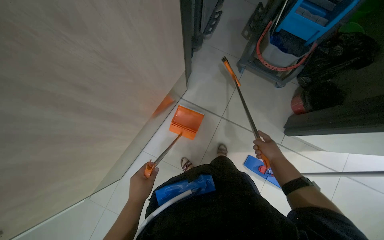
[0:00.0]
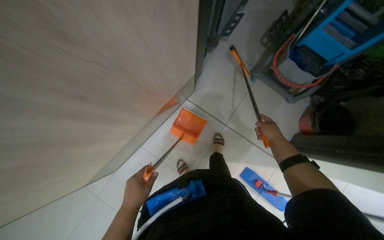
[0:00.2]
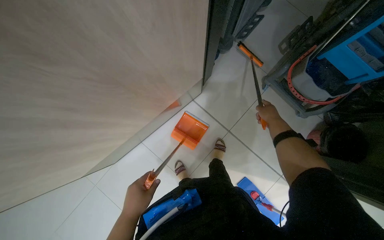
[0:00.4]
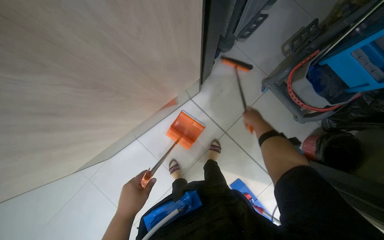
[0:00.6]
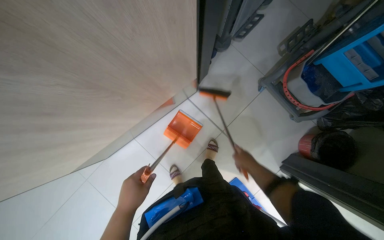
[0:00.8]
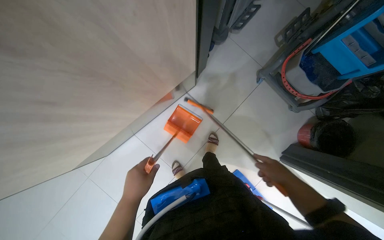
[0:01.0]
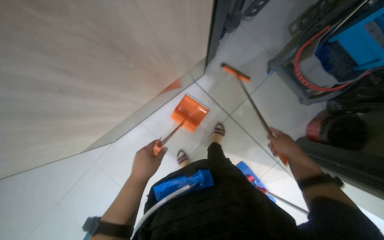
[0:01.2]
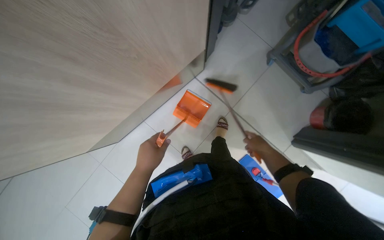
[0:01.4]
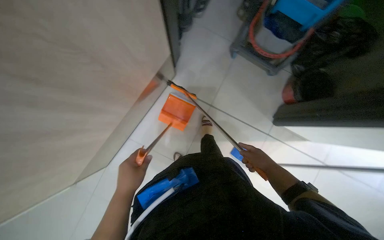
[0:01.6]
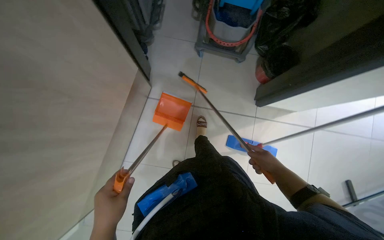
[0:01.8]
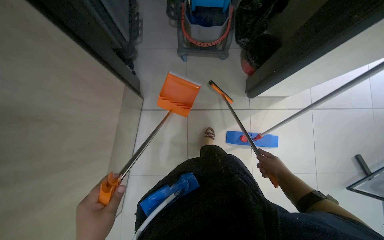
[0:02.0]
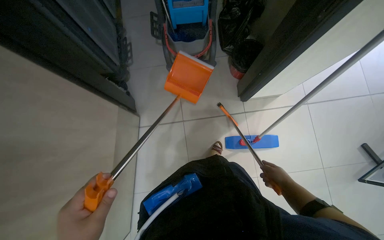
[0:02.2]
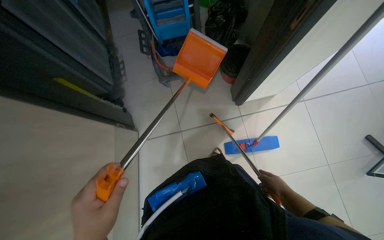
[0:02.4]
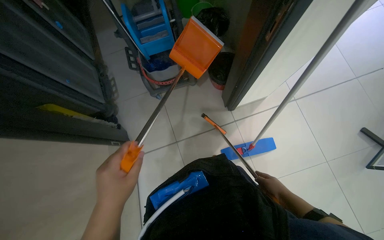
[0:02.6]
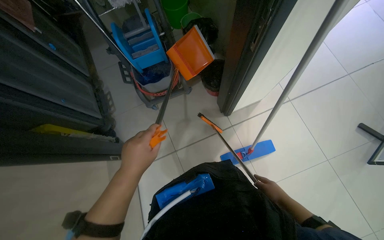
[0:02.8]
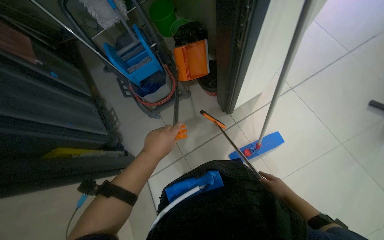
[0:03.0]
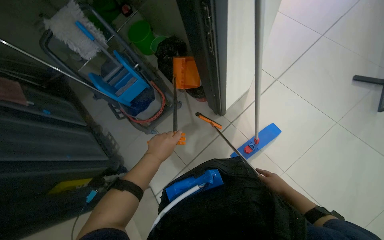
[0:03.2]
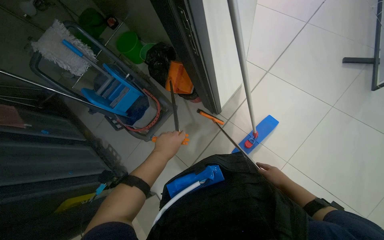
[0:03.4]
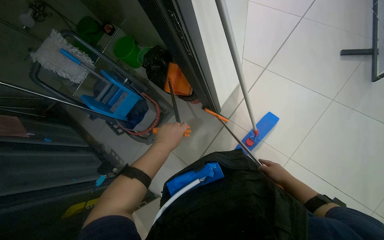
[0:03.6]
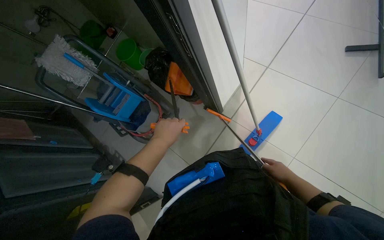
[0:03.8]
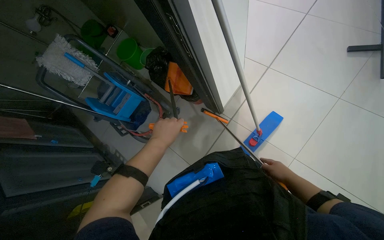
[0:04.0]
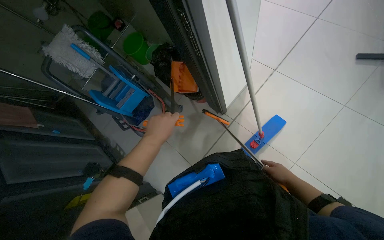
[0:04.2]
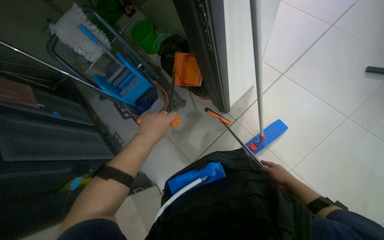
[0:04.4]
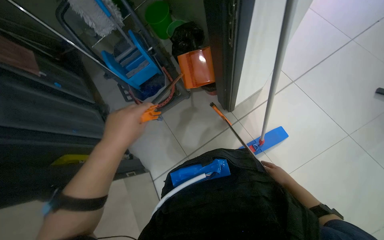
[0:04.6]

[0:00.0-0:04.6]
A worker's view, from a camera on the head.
Job: sweeping floor.
The whole recording: Sweeping office floor. The worker sweeps the tiled floor with a broom and dustpan.
0:00.0 to 0:01.6: The left hand is displaced up the picture by some 10 cm; the right hand moves about 35 cm up the picture and comes back.
0:01.6 to 0:03.0: The camera travels some 40 cm. The wearer looks about 15 degrees further upward. The scene rotates counterclockwise by approximately 60 degrees.
0:03.0 to 0:04.6: The left hand goes about 10 cm nearer to the camera.

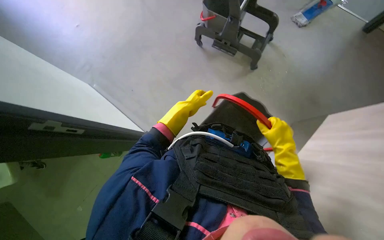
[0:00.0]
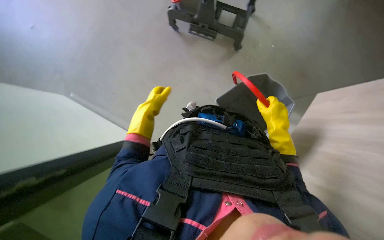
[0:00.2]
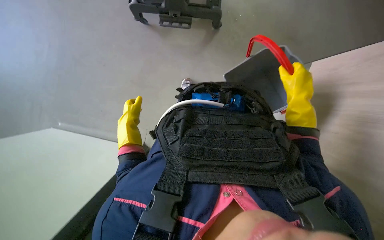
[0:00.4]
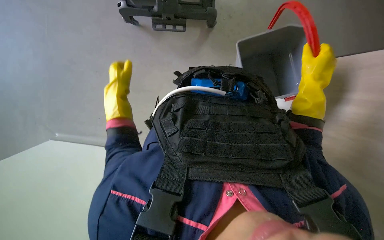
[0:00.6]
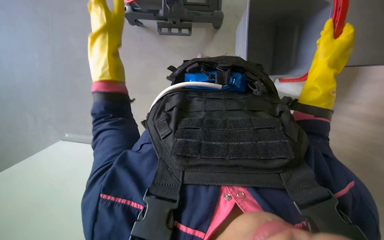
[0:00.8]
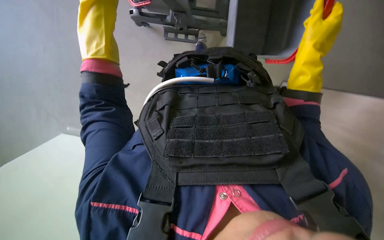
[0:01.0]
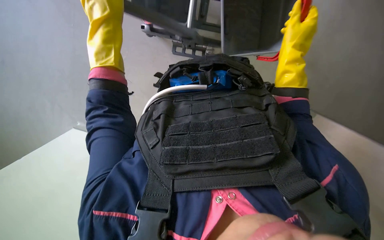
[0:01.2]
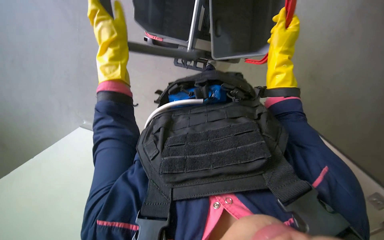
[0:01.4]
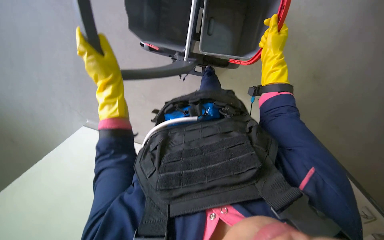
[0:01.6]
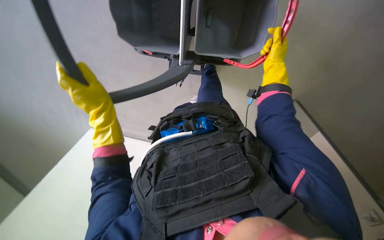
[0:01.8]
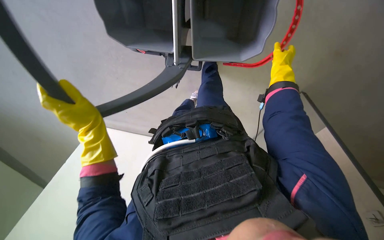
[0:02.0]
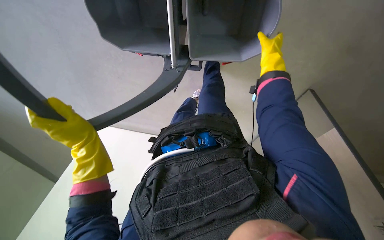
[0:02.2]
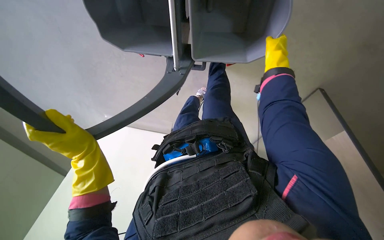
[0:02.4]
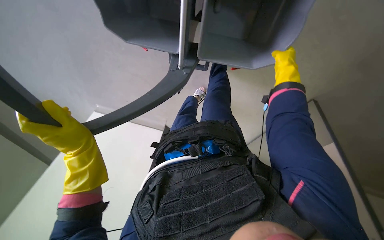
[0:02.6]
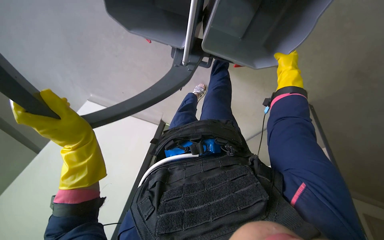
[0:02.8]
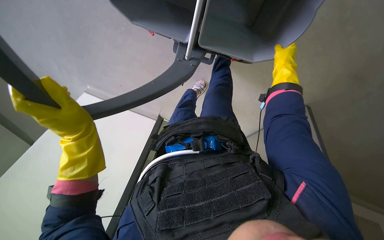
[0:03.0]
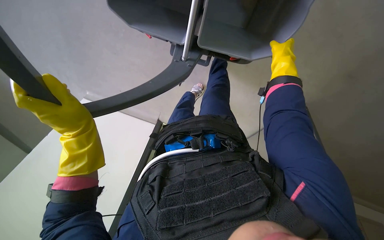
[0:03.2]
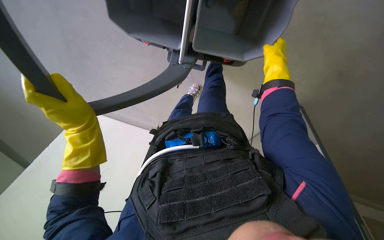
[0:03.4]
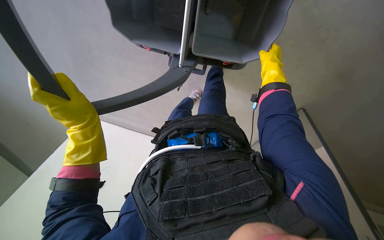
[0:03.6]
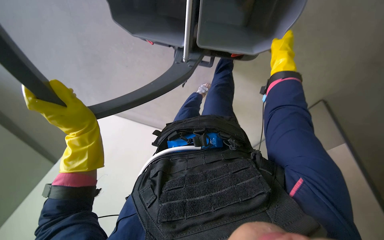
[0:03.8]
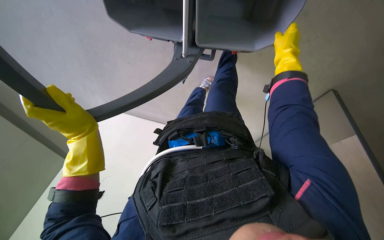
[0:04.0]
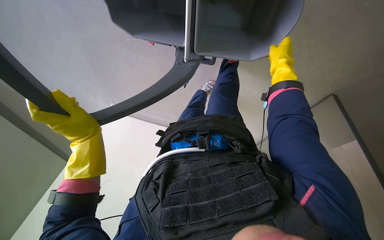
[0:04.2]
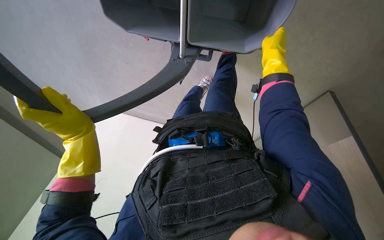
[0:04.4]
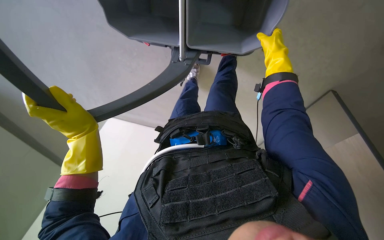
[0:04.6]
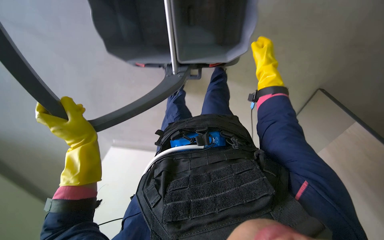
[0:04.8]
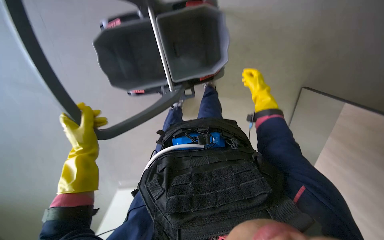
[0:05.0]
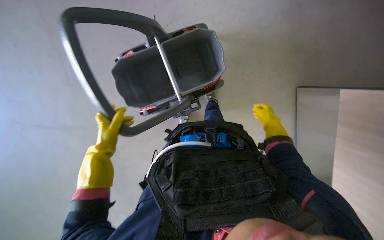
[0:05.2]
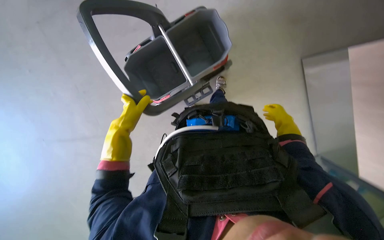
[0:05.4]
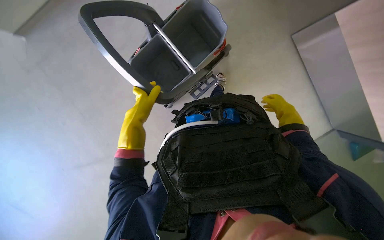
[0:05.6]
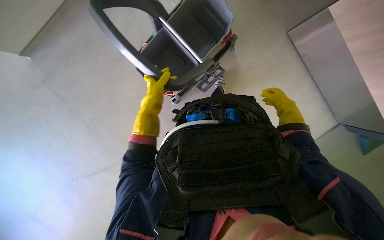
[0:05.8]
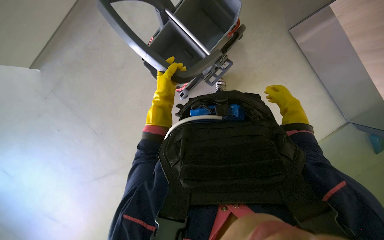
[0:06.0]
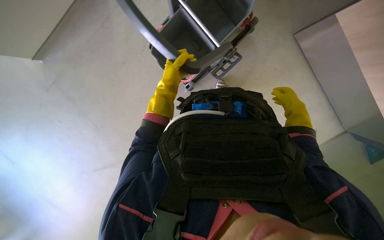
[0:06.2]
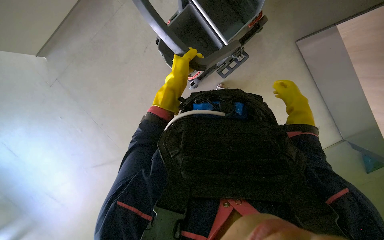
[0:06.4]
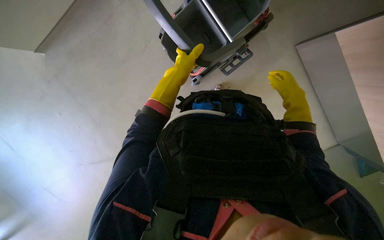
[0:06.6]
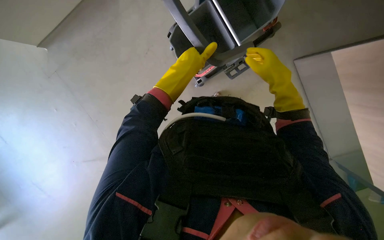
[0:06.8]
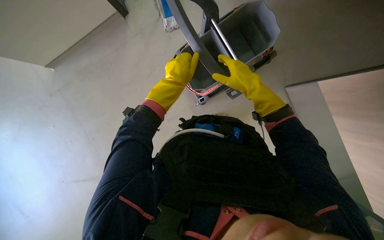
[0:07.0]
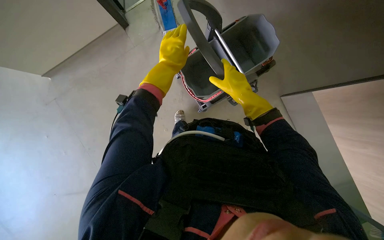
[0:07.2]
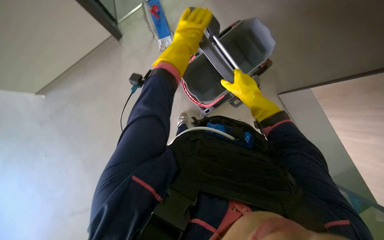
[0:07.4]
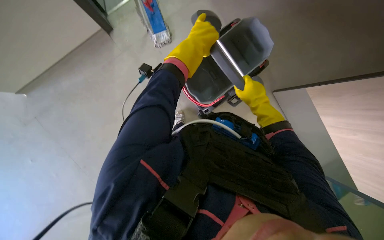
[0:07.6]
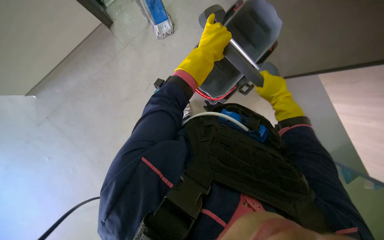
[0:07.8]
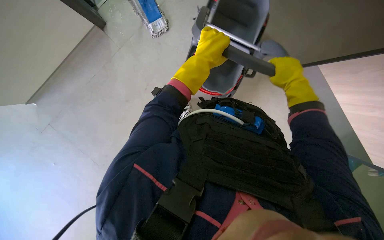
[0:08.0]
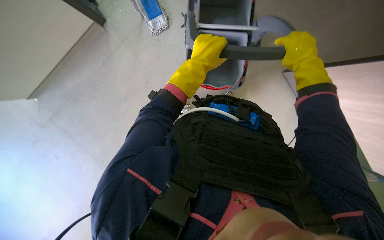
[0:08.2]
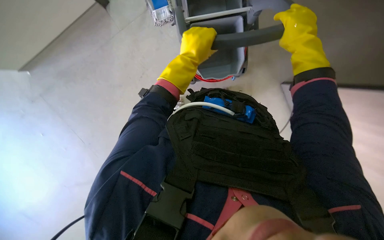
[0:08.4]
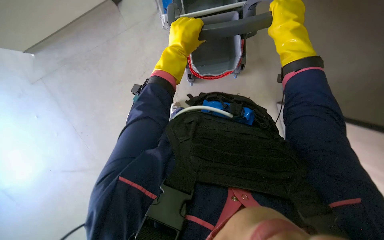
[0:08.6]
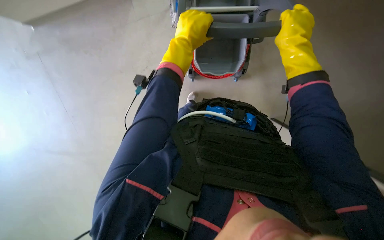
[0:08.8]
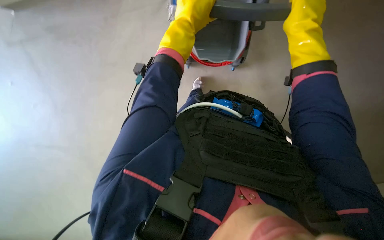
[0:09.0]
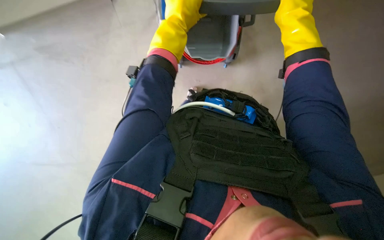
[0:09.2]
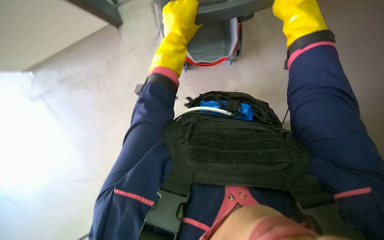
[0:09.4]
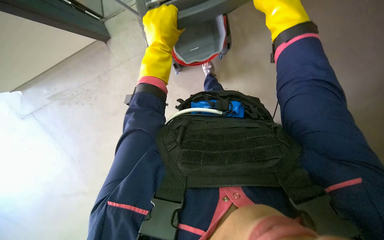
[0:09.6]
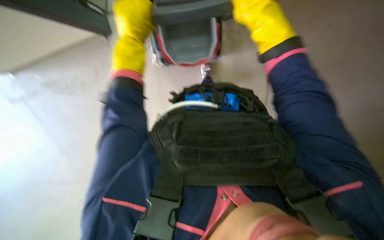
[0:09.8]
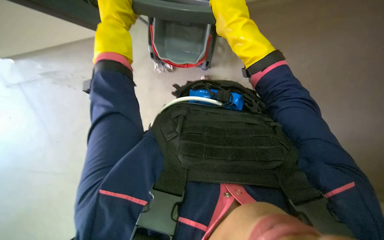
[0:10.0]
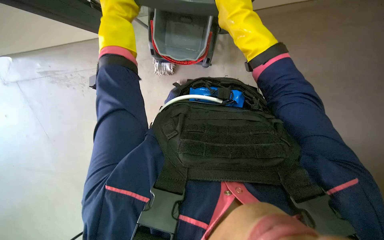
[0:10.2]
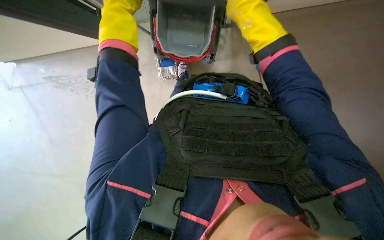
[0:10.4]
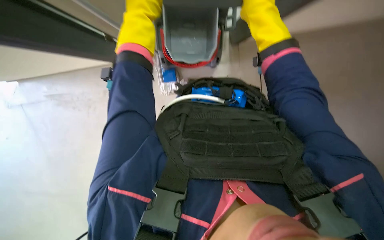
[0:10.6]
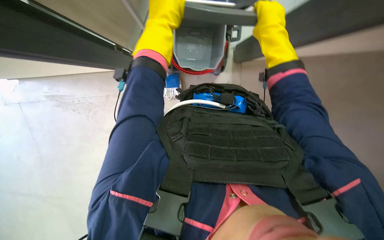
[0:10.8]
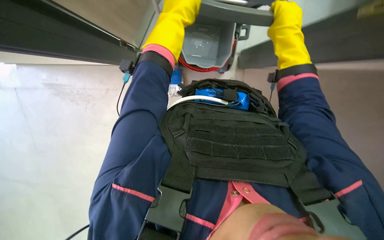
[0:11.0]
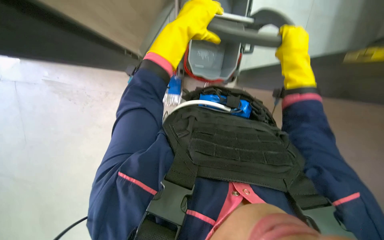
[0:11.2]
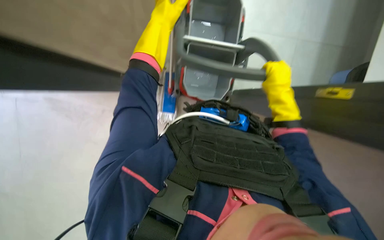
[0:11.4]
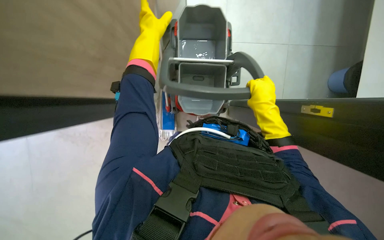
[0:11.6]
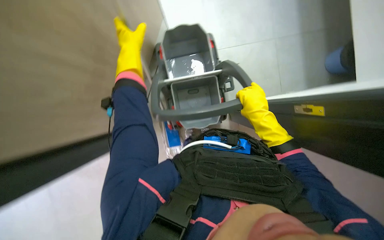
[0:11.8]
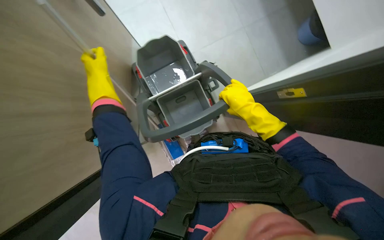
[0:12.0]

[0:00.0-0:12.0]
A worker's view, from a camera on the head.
Job: organizing items.
The whole recording: Organizing cleaning cart. The worker organizes the cleaning cart, including the mop and trash bag.
0:00.0 to 0:01.6: The view tips upward by roughly 10 degrees. The left hand travels nearer to the camera by some 15 cm, while the right hand shifts some 30 cm up the picture.
0:01.6 to 0:03.0: The right hand moves some 15 cm farther from the camera and comes back.
0:03.0 to 0:04.4: The hands are busy where they are.
0:04.4 to 0:06.0: The left hand travels farther from the camera and up the picture by some 25 cm. Meanwhile the right hand is displaced down the picture and farther from the camera by about 20 cm.
0:06.0 to 0:07.6: The left hand moves nearer to the camera, approximately 15 cm, while the right hand travels to the left by roughly 20 cm.
0:07.6 to 0:09.0: The right hand shifts roughly 15 cm up the picture and nearer to the camera.
0:09.0 to 0:10.4: The right hand goes about 10 cm to the left.
0:10.4 to 0:12.0: The camera pitches upward, by some 30 degrees.

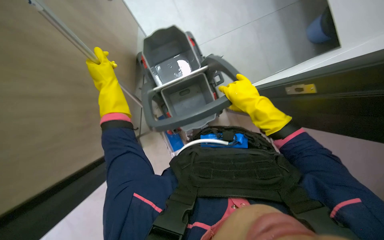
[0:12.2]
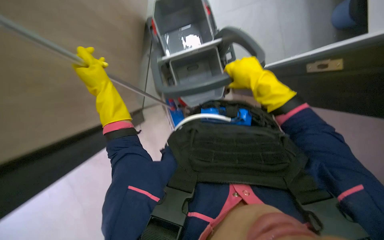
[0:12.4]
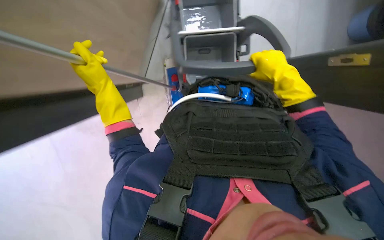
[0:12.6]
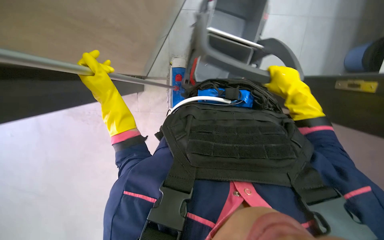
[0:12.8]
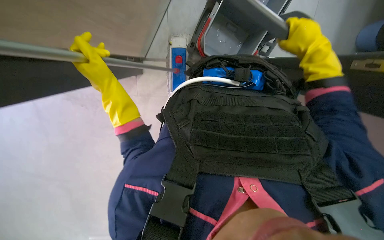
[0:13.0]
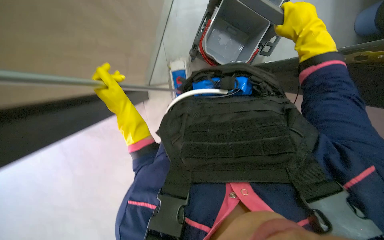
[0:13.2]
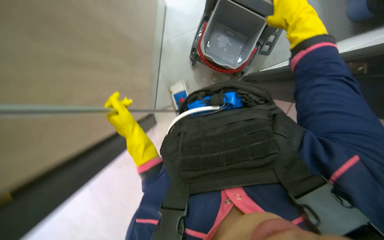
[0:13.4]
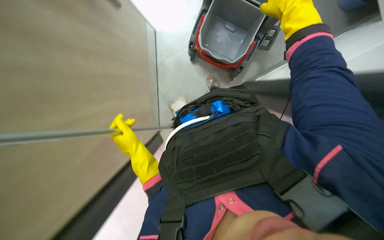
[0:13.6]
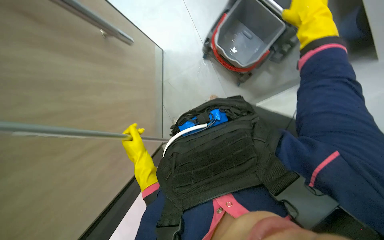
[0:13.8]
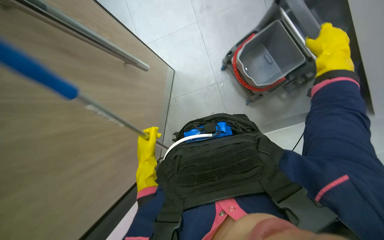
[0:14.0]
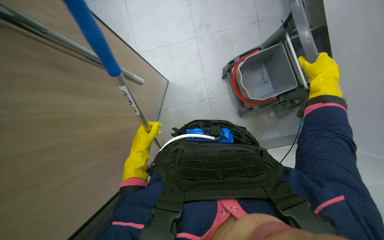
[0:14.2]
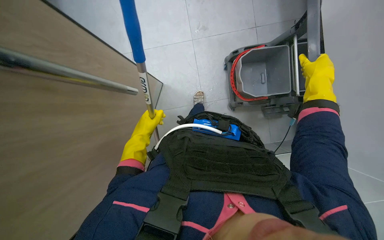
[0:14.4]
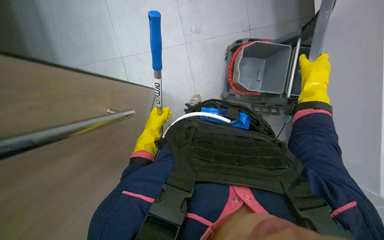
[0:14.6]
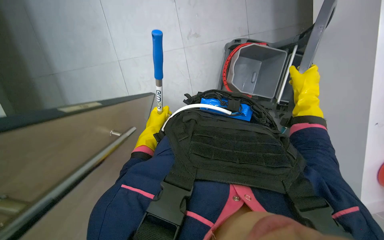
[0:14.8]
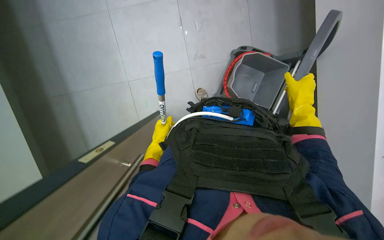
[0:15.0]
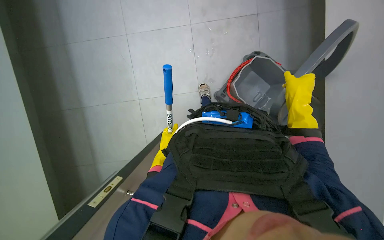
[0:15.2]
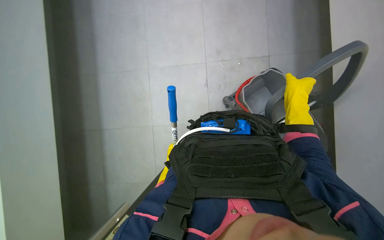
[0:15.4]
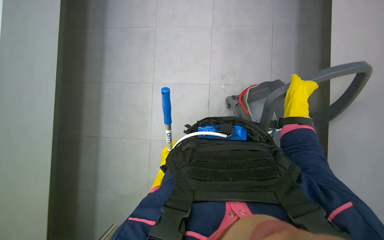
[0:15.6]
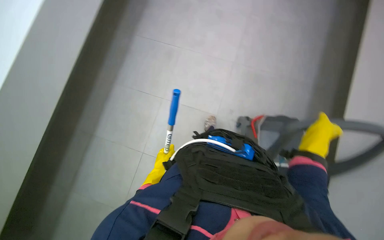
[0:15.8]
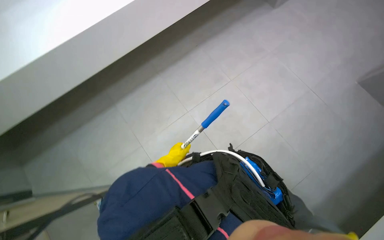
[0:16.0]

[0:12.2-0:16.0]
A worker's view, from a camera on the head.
Job: organizing items.
The whole recording: Organizing cleaning cart. The worker organizes the cleaning cart, including the mop and trash bag.
0:13.4 to 0:14.8: The left hand goes approximately 10 cm farther from the camera.
0:14.8 to 0:16.0: The wearer looks some 25 degrees further upward.
